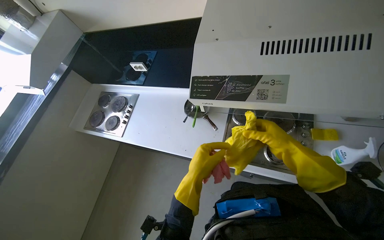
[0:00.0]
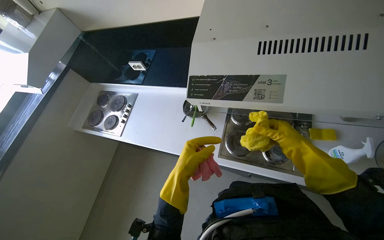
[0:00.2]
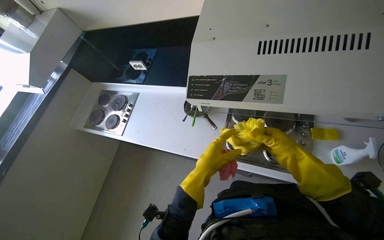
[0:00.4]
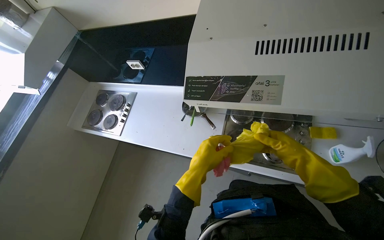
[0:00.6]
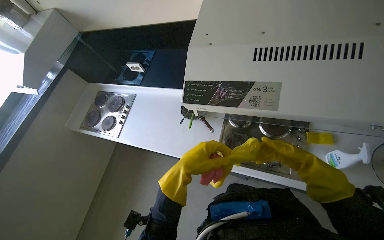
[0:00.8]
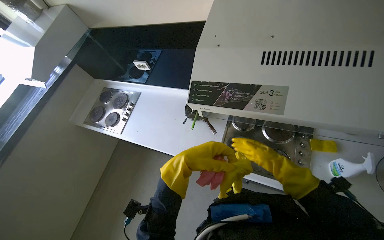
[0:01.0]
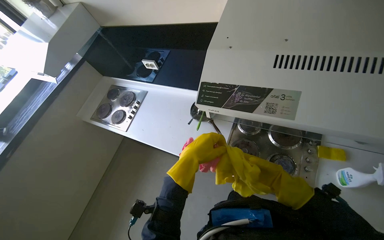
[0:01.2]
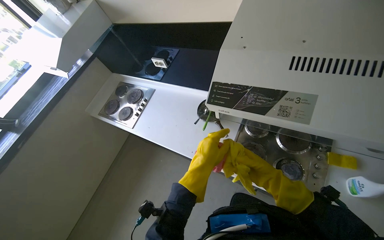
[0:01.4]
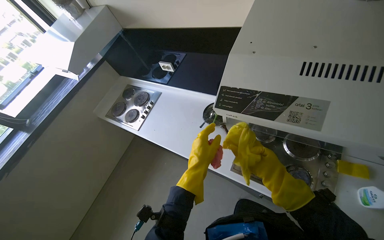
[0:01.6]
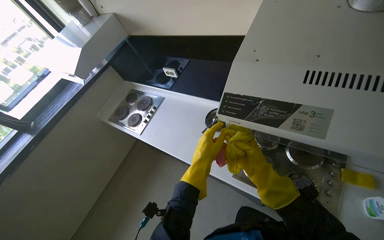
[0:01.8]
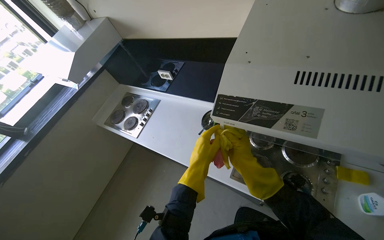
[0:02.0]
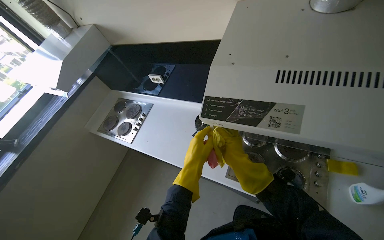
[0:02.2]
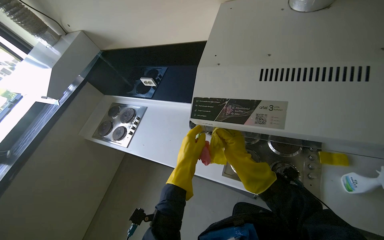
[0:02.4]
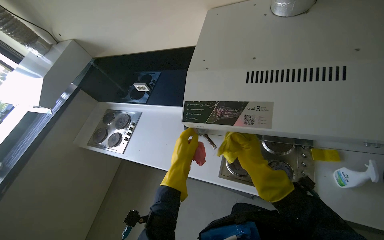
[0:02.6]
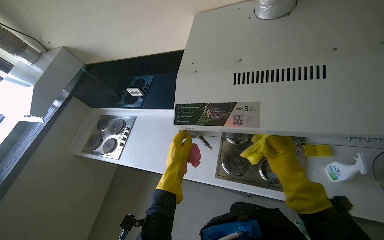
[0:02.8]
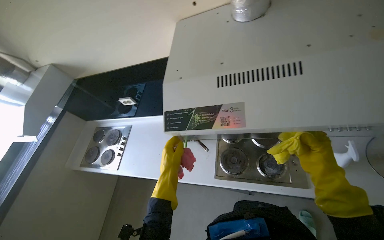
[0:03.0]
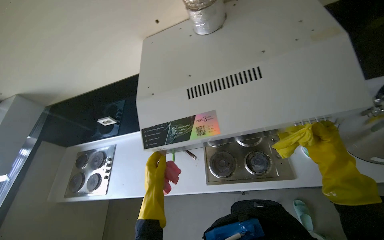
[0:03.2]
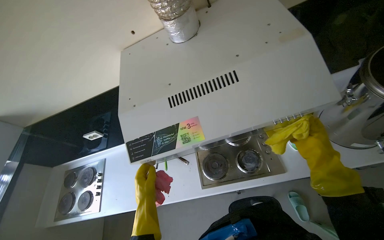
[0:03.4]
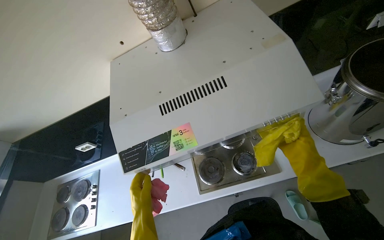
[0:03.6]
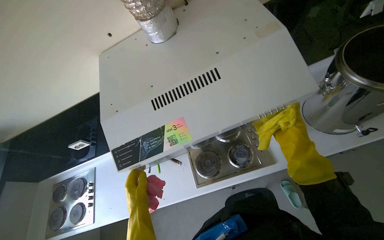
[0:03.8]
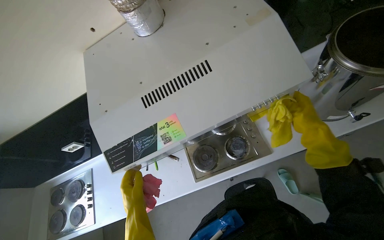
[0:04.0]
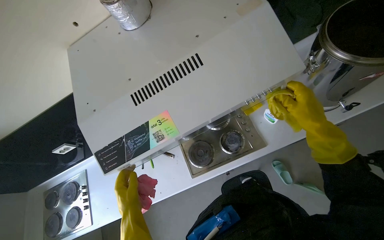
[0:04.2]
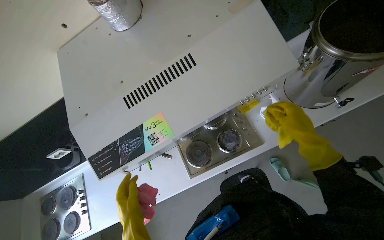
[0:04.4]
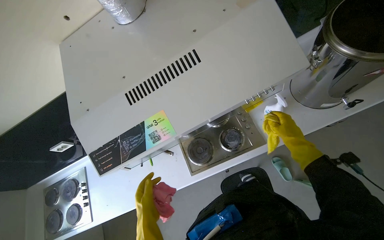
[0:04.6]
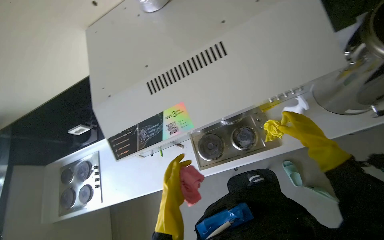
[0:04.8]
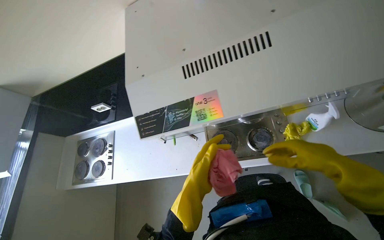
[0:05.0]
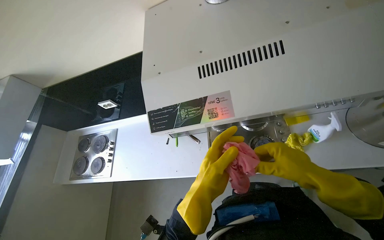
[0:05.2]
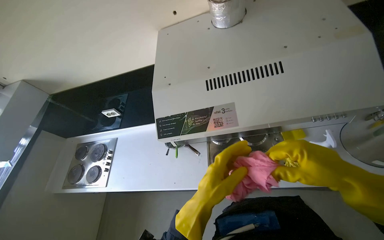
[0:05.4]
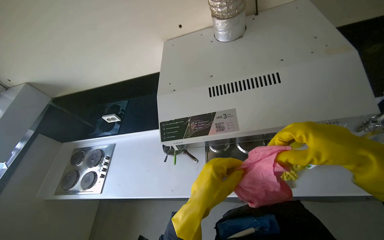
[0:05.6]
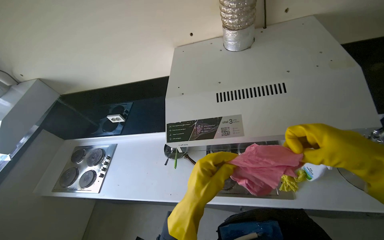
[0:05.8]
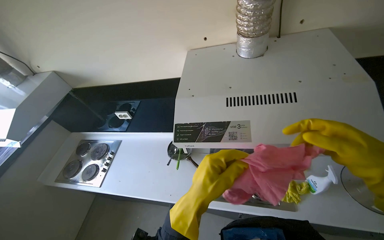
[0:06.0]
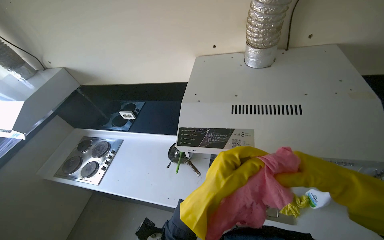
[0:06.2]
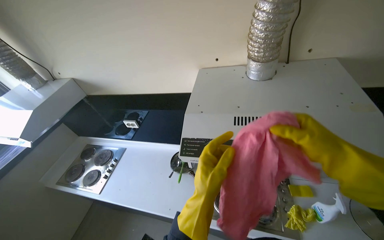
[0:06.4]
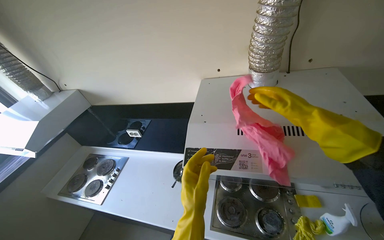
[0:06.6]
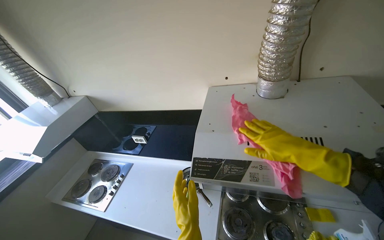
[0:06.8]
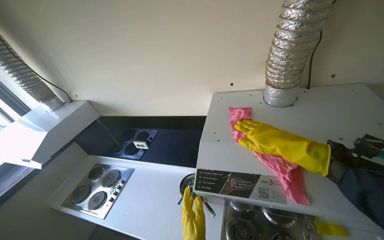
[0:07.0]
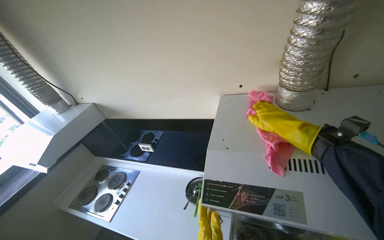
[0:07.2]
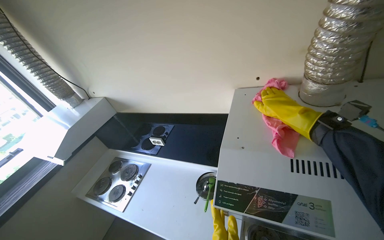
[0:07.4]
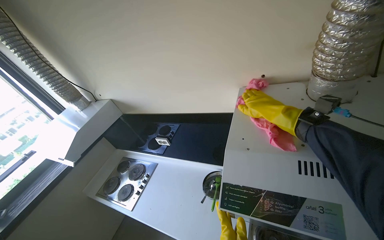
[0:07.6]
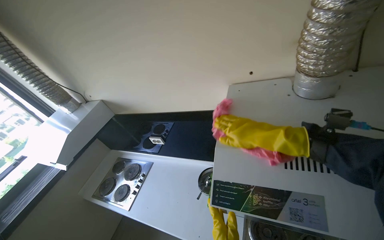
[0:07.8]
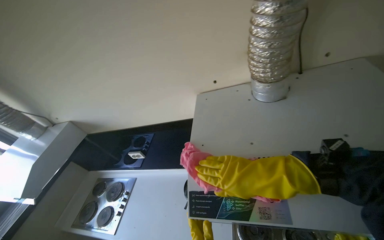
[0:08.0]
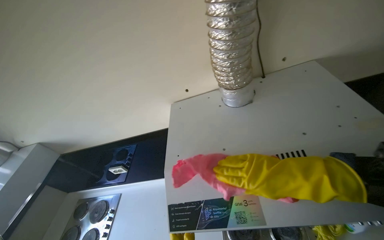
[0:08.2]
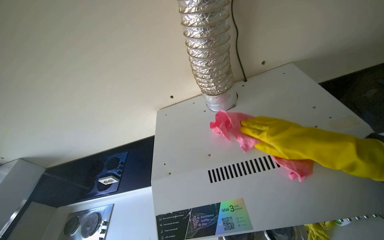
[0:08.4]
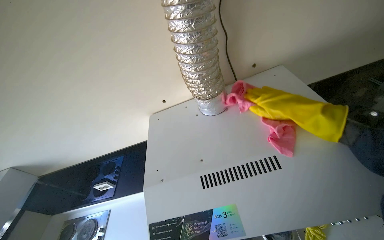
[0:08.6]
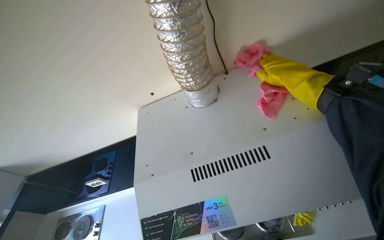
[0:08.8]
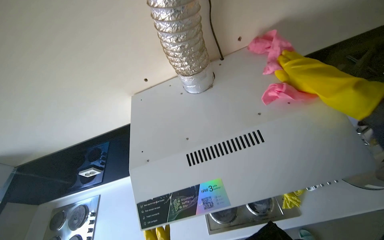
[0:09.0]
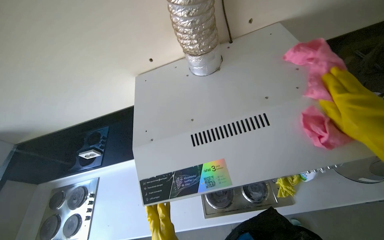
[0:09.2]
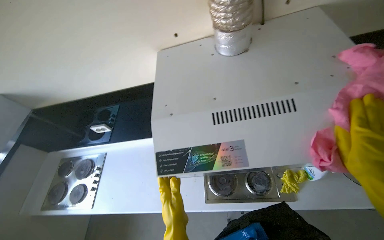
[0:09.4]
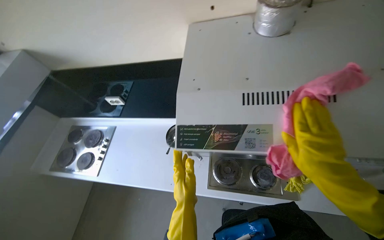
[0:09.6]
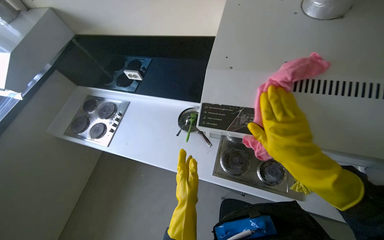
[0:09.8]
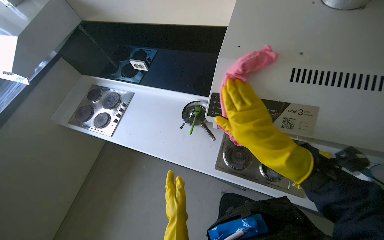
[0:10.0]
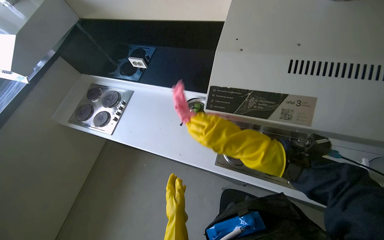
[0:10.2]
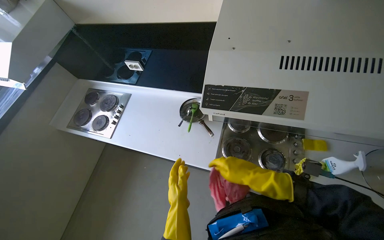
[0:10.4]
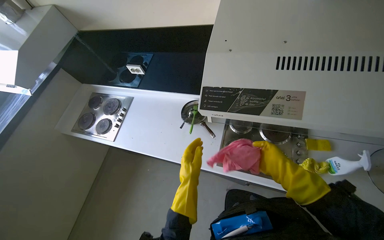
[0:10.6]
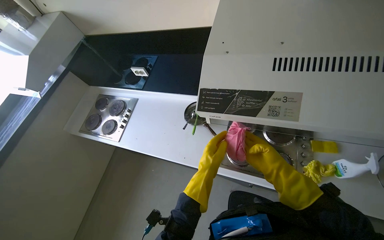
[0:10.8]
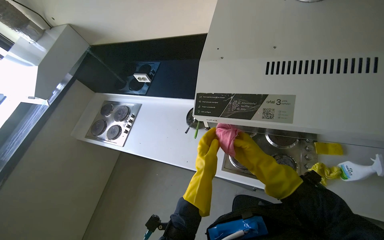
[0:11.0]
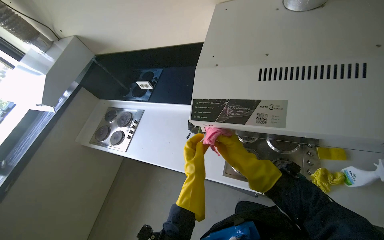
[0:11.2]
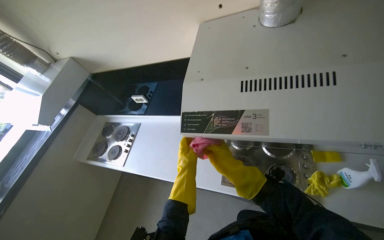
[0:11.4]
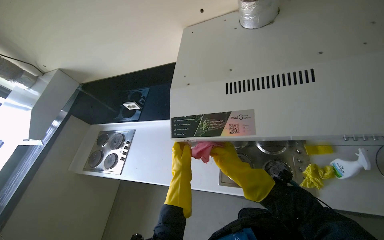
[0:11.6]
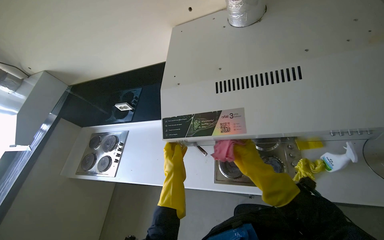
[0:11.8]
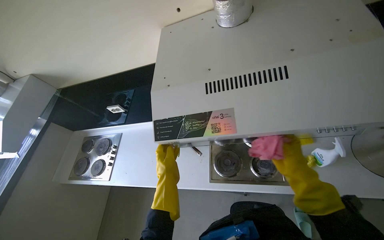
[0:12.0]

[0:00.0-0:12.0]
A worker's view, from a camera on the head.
Job: cleaning kitchen.
The whole recording: Cleaning kitchen range hood. Sprays cleaning solution and wipes the kitchen range hood.
0:01.6 to 0:03.0: The right hand moves to the right, about 25 cm.
0:03.0 to 0:04.4: The wearer's head swings about 30 degrees to the right.
0:04.4 to 0:06.0: The scene rotates clockwise by some 30 degrees.
0:07.6 to 0:09.0: The wearer looks approximately 30 degrees further to the right. The right hand moves nearer and farther over approximately 30 cm, changing direction 2 times.
0:09.0 to 0:10.4: The view tips downward by some 15 degrees. The scene rotates clockwise by about 25 degrees.
0:10.4 to 0:12.0: The left hand goes some 15 cm up the picture. The right hand goes left and right, some 20 cm each way, reversing 2 times.

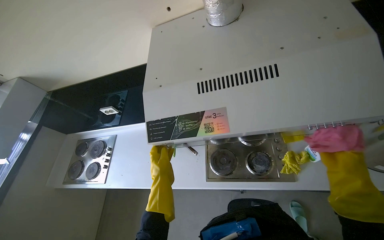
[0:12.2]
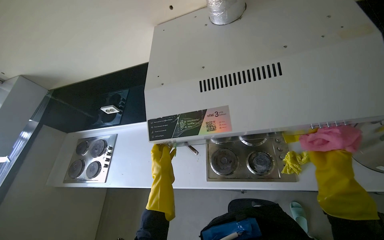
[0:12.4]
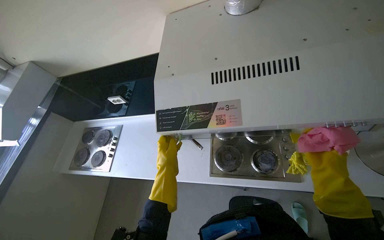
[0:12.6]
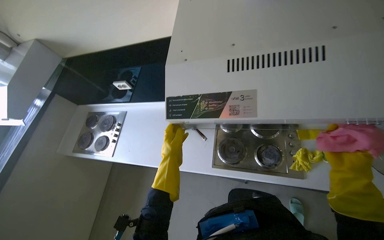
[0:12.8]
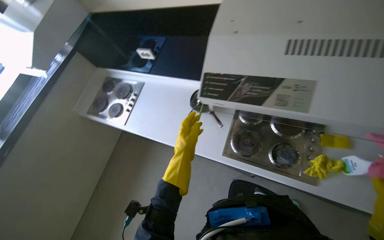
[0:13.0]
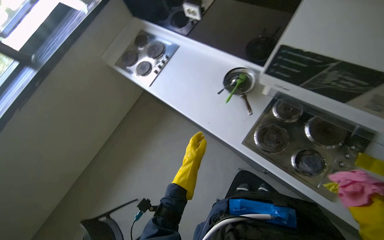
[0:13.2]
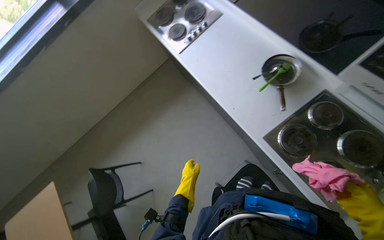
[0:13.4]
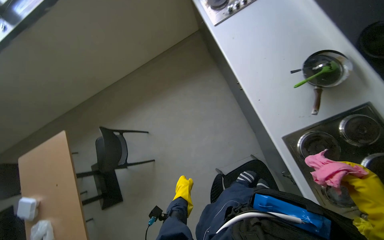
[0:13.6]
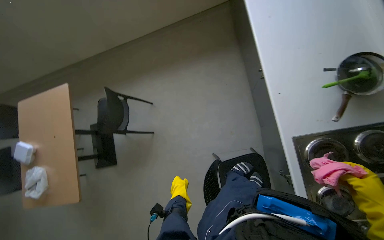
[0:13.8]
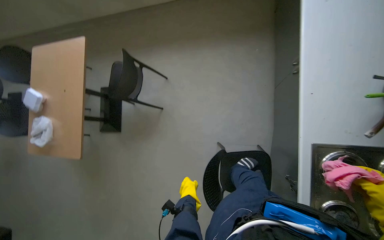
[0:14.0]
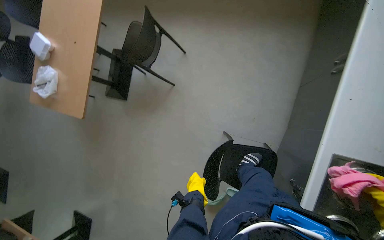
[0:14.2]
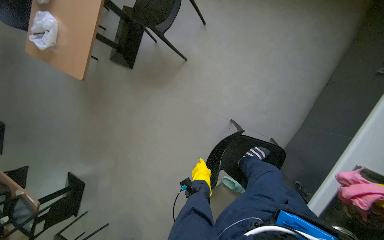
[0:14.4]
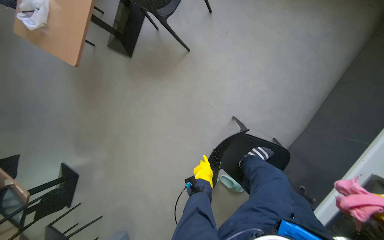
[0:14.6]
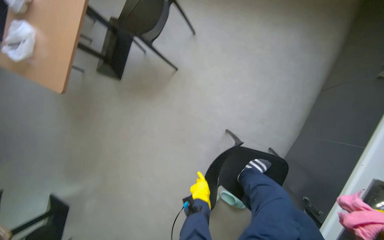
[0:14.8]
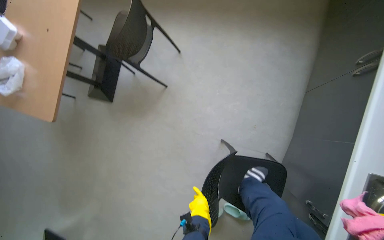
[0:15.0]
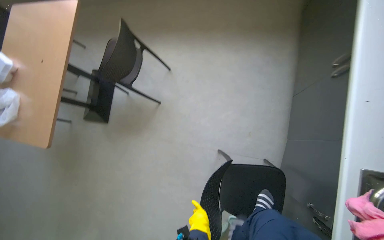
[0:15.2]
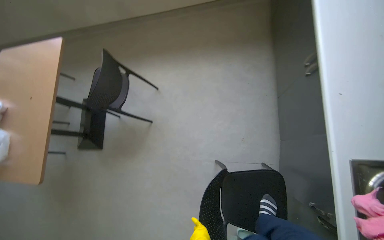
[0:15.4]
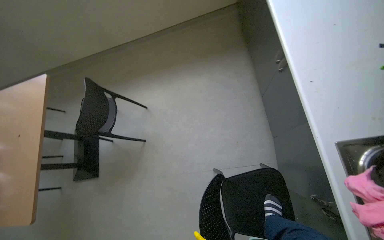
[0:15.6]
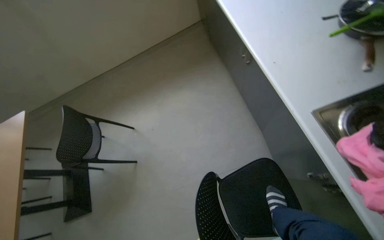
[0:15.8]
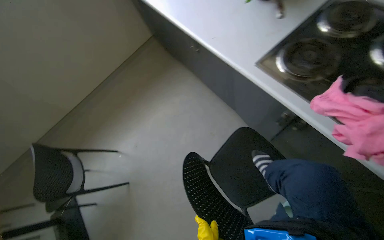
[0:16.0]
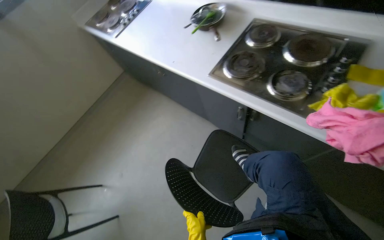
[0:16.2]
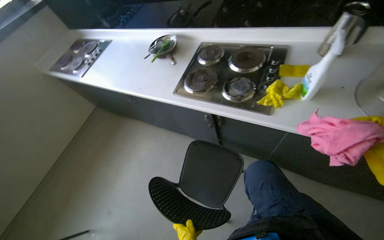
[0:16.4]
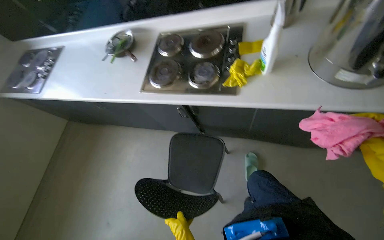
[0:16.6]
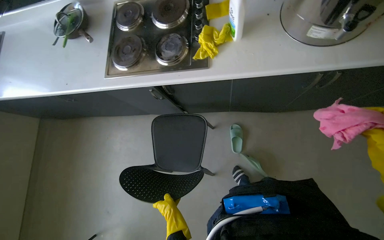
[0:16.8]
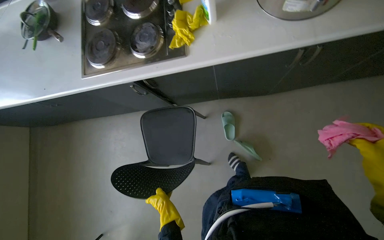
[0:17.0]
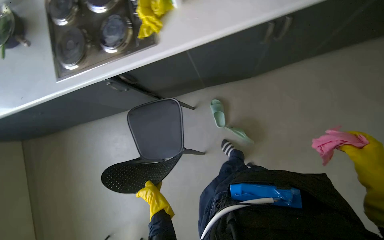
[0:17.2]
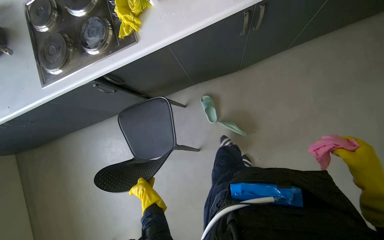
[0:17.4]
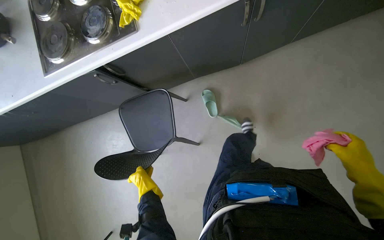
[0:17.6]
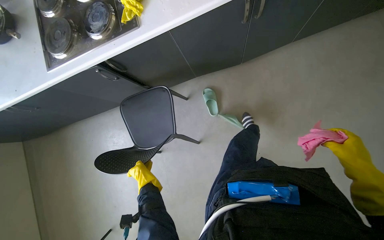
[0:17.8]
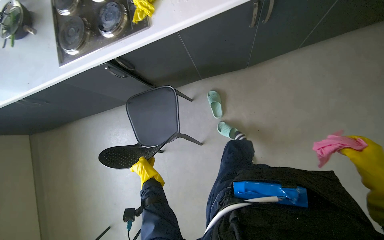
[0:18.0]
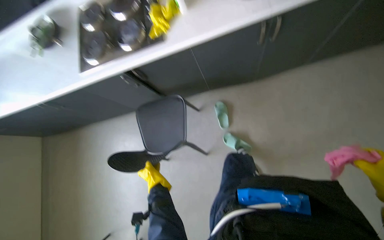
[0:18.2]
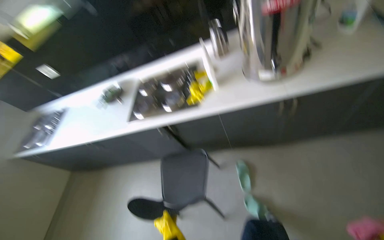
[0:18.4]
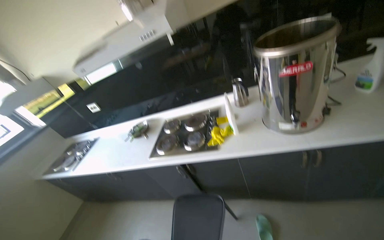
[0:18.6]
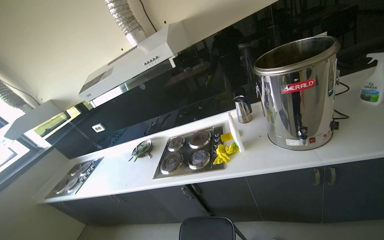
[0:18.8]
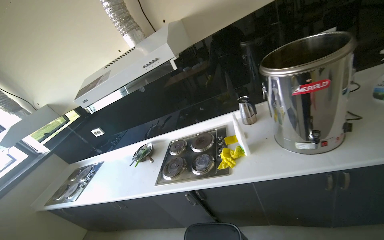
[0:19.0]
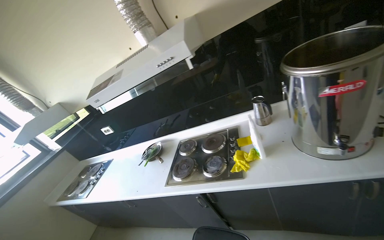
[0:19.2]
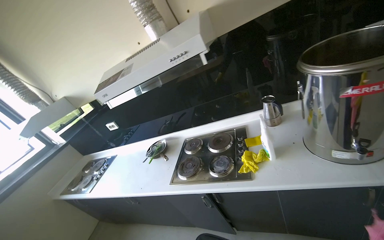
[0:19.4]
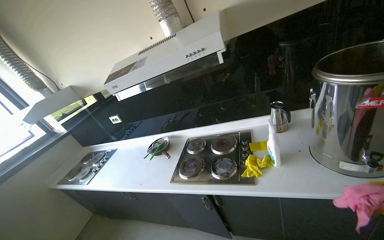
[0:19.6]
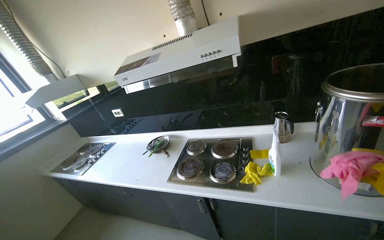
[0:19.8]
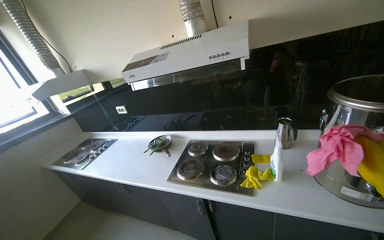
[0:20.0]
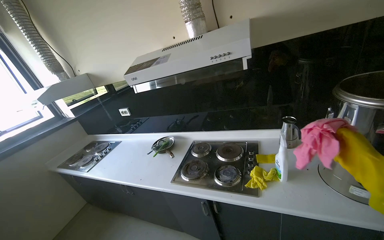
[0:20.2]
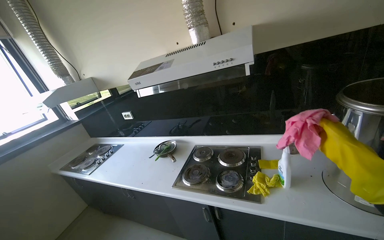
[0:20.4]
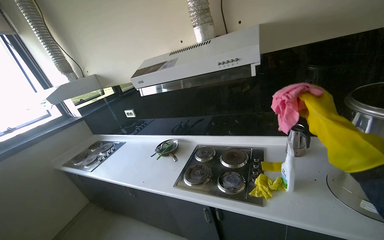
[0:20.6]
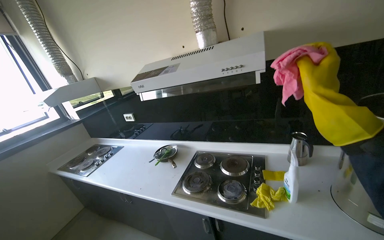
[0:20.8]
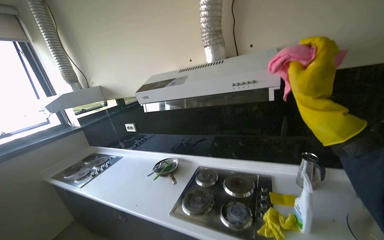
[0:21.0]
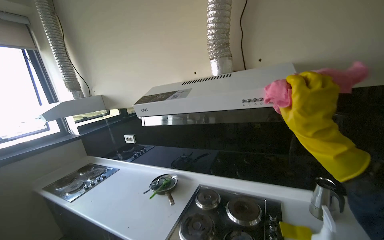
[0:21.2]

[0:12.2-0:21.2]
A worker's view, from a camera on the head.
Job: cleaning kitchen.
The whole recording: Cleaning kitchen range hood. Sprays cleaning solution and wipes the kitchen range hood.
0:12.2 to 0:13.8: The camera travels roughly 40 cm. The head rotates some 75 degrees to the left. The view tips downward by roughly 45 degrees.
0:15.2 to 0:16.6: The wearer moves about 60 cm. The wearer looks about 85 degrees further to the right. The wearer looks some 40 degrees further upward.
0:18.2 to 0:19.8: The head rotates approximately 30 degrees to the left. The wearer looks approximately 40 degrees further upward.
0:19.8 to 0:21.2: The view tips upward by some 15 degrees.
